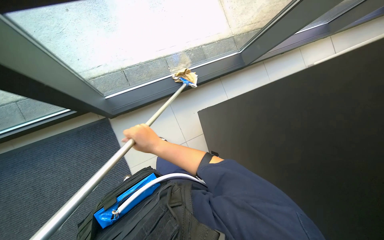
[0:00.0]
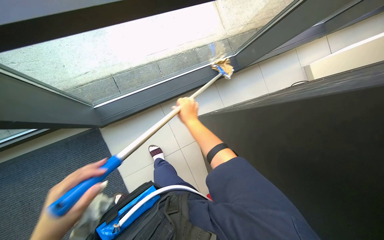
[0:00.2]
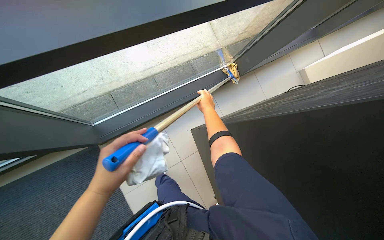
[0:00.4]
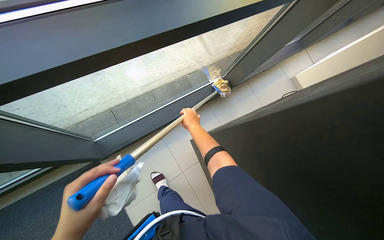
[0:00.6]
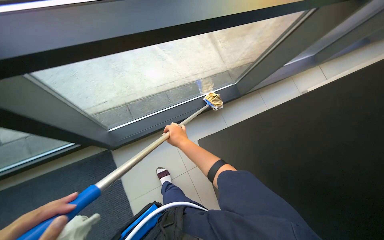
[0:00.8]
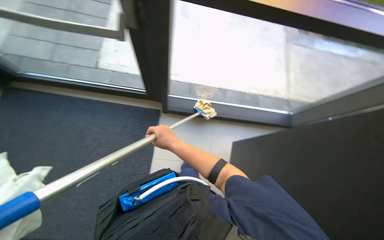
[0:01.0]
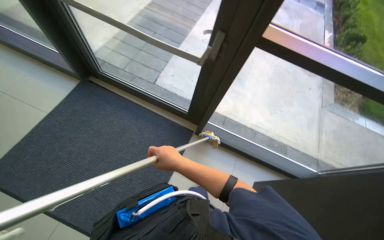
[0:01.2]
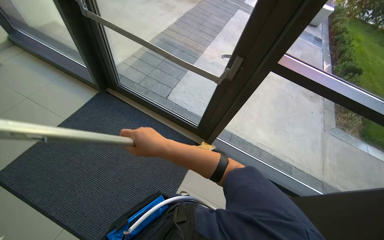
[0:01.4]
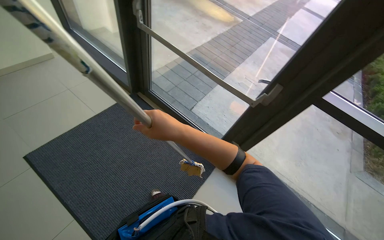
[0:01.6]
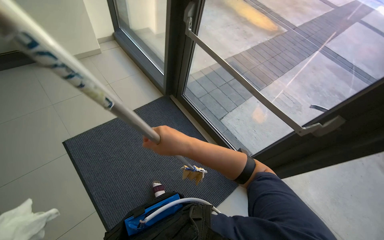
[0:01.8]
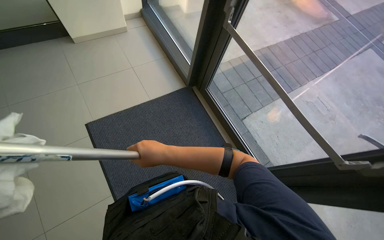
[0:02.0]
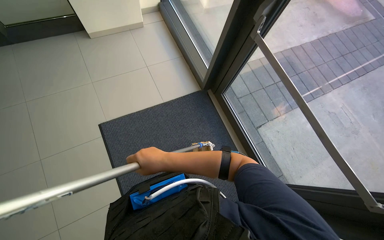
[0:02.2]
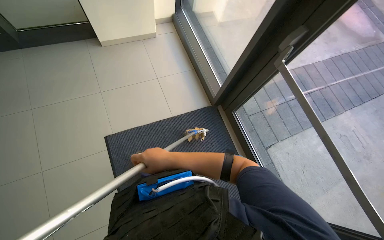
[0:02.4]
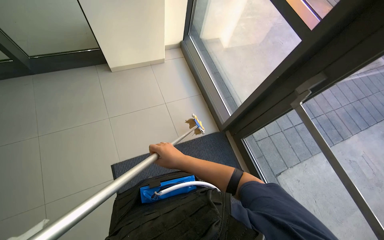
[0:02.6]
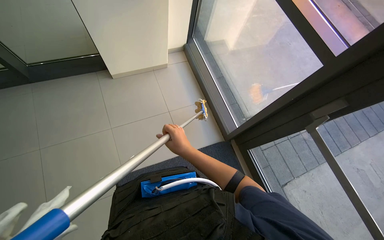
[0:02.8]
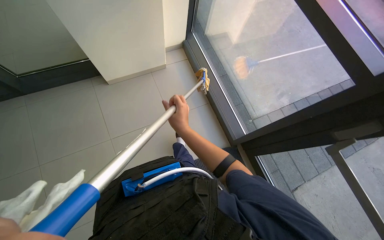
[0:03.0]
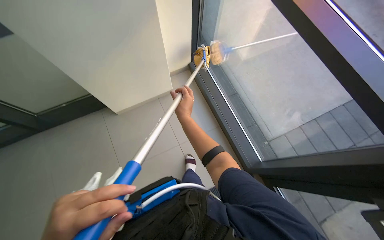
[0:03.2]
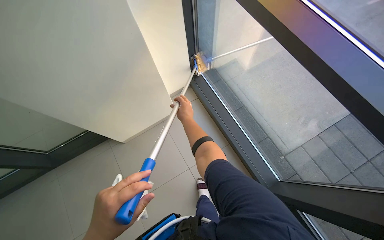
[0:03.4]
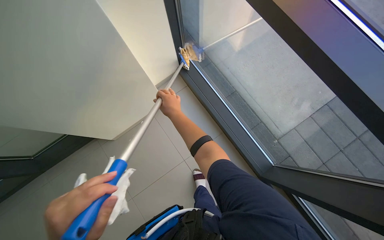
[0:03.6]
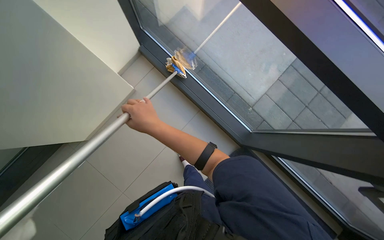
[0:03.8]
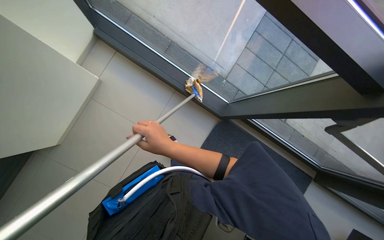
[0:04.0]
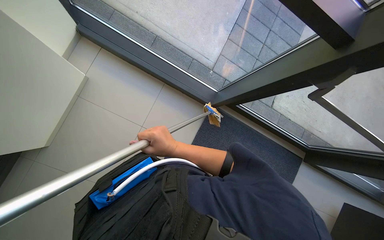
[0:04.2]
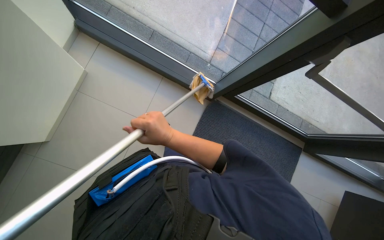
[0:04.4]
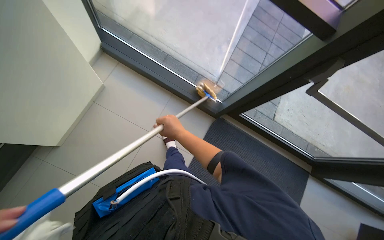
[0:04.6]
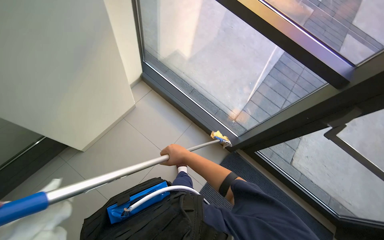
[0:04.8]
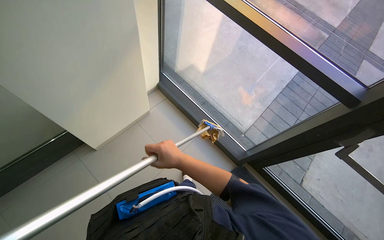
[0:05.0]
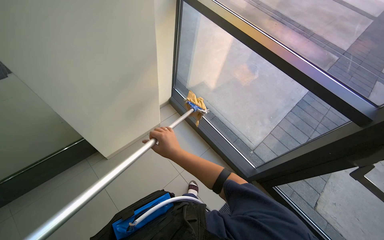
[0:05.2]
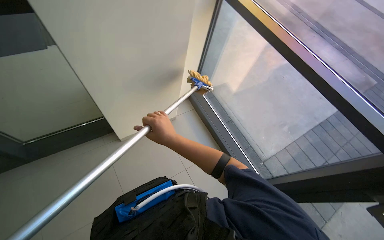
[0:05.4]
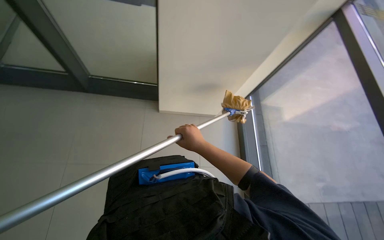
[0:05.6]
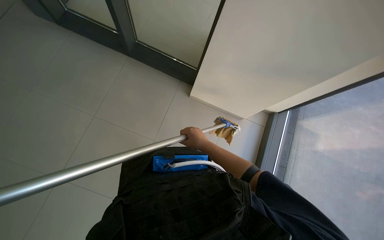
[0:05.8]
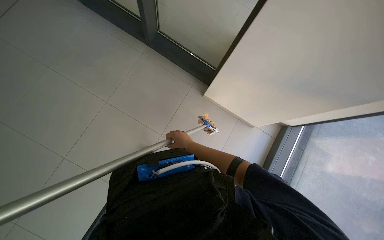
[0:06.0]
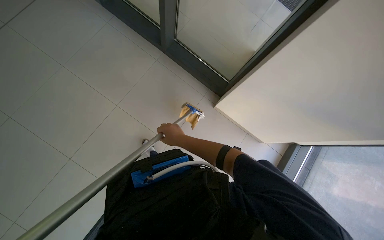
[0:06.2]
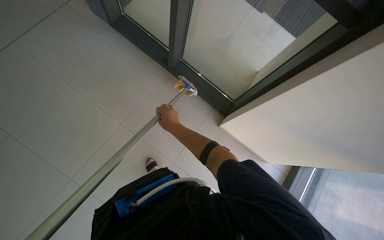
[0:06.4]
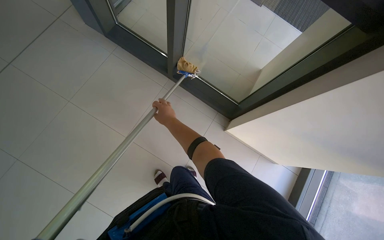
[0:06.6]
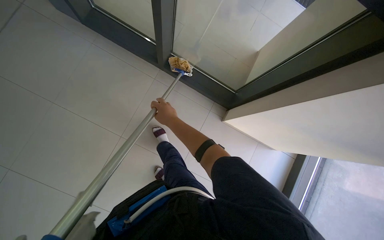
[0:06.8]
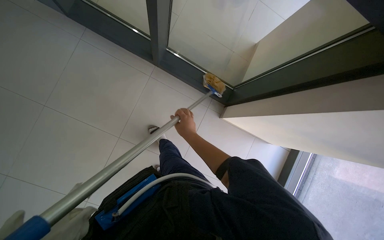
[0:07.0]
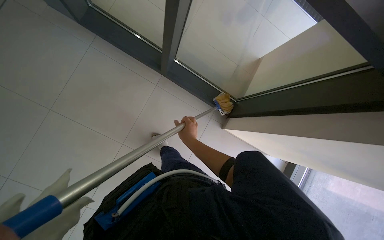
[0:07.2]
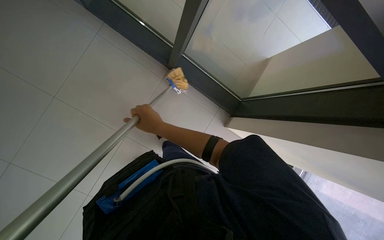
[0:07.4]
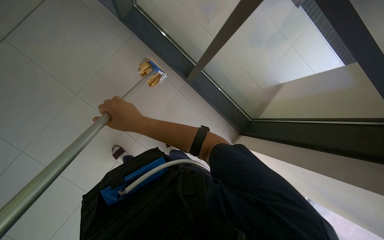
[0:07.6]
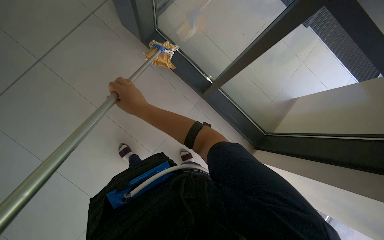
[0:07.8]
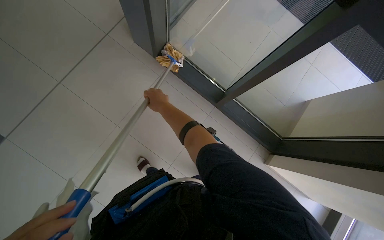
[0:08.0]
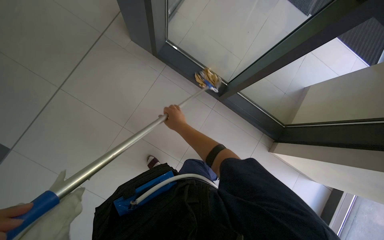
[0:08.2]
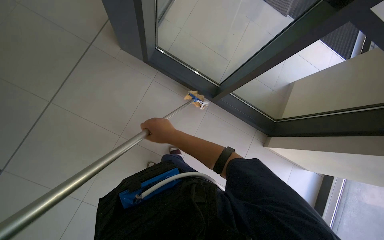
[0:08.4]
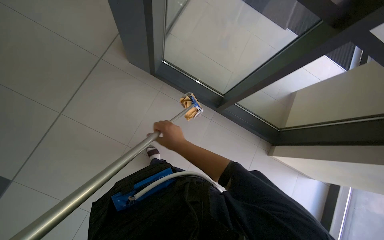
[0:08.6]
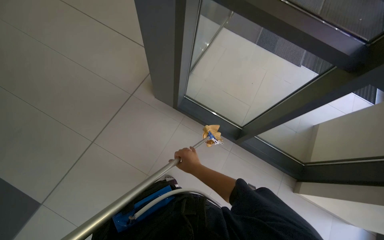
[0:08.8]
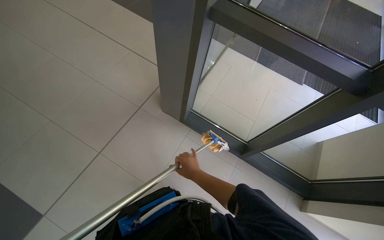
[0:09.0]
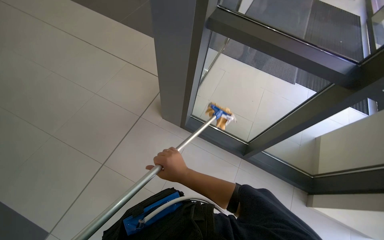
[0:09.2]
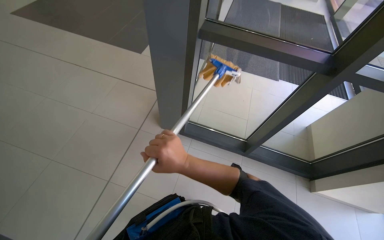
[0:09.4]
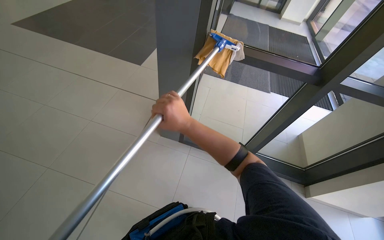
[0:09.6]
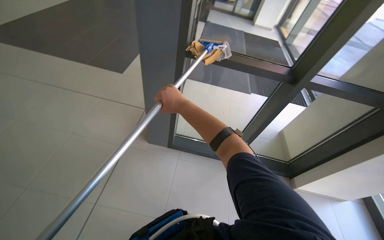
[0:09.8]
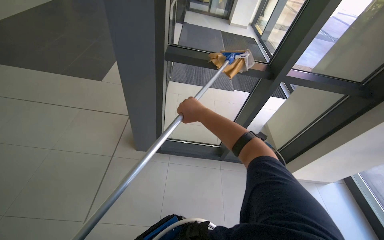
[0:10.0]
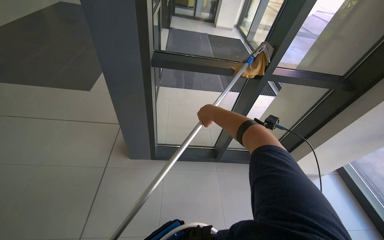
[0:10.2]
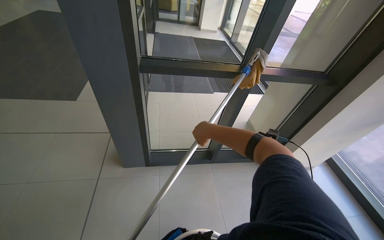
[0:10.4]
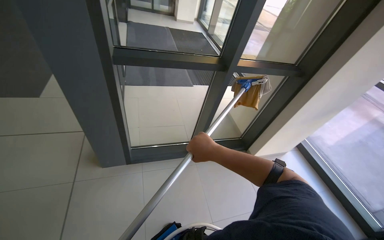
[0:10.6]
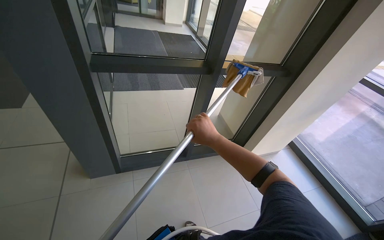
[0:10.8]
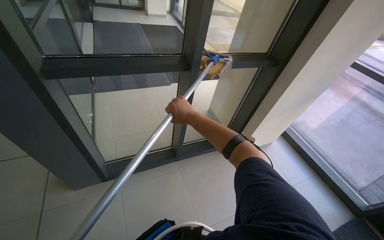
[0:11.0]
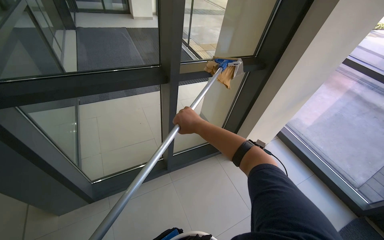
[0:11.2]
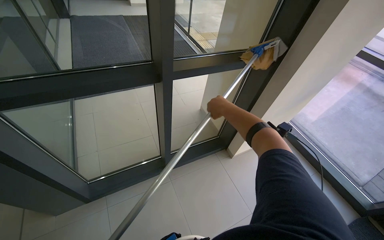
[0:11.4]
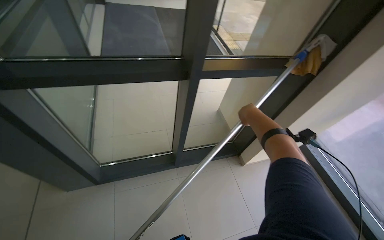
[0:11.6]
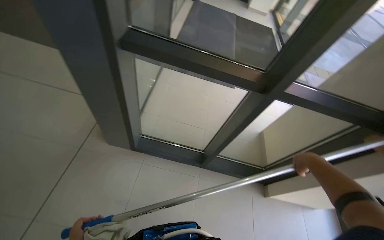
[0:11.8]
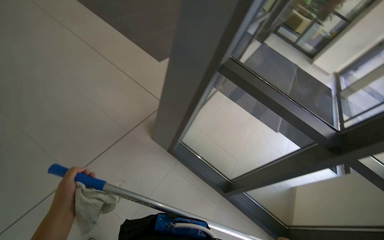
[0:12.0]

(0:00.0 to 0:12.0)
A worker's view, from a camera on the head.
Job: cleaning windows.
The whole recording: Cleaning windows with mop. The worker cleans the large windows using a mop with a cloth attached.
0:01.6 - 0:03.0: The wearer moves some 50 cm. The wearer looks approximately 35 degrees further to the left.
0:04.4 - 0:06.0: The head turns to the left by about 95 degrees. The wearer looks some 20 degrees further upward.
0:06.0 - 0:07.6: The right hand travels nearer to the camera, to the left and up the picture by some 35 cm.
0:07.6 - 0:09.0: The camera is aimed approximately 15 degrees further to the left. The wearer looks about 25 degrees further upward.
0:09.0 - 0:10.4: The head rotates roughly 35 degrees to the right. The wearer looks approximately 15 degrees further upward. The right hand is displaced up the picture and nearer to the camera by about 30 cm.
0:10.4 - 0:12.0: The wearer looks about 40 degrees further to the left.

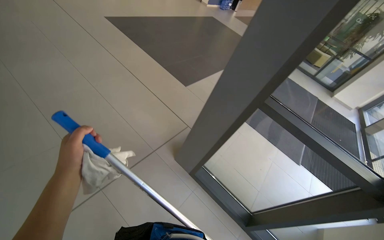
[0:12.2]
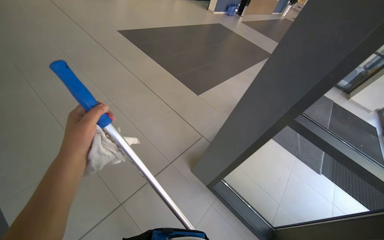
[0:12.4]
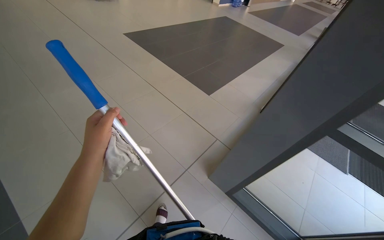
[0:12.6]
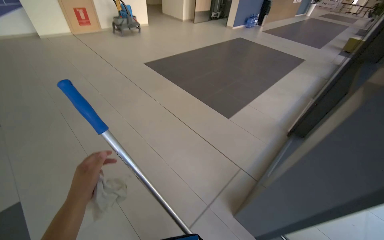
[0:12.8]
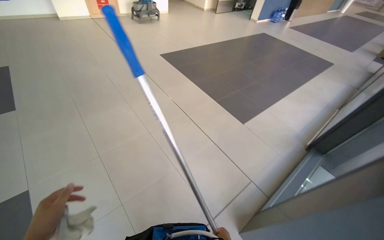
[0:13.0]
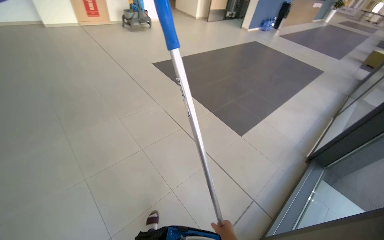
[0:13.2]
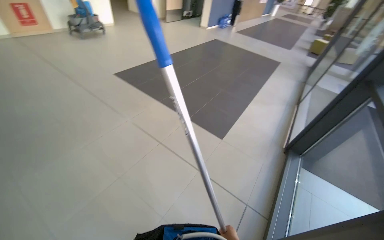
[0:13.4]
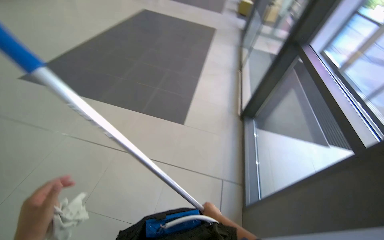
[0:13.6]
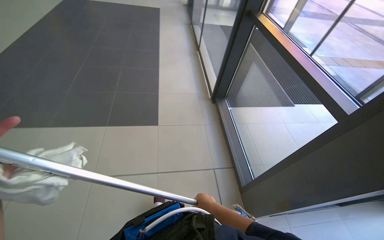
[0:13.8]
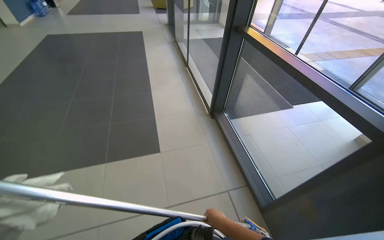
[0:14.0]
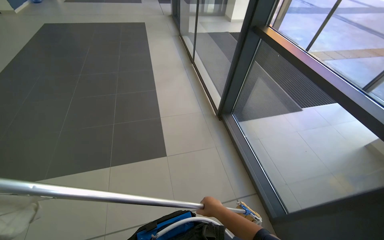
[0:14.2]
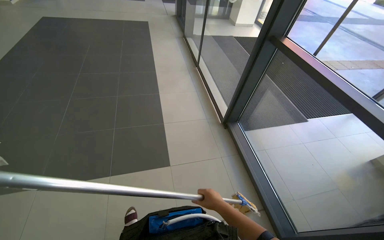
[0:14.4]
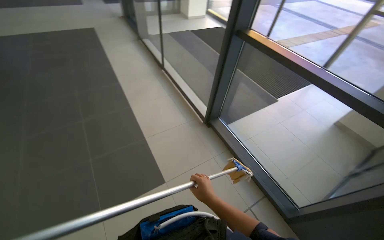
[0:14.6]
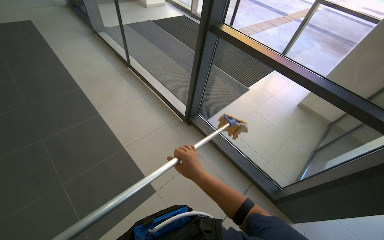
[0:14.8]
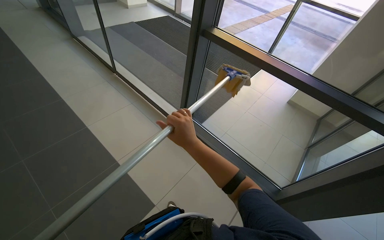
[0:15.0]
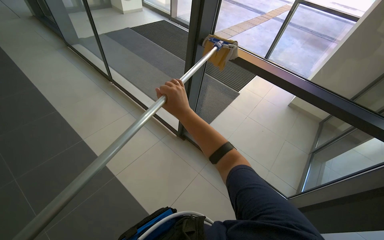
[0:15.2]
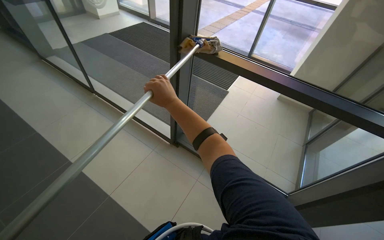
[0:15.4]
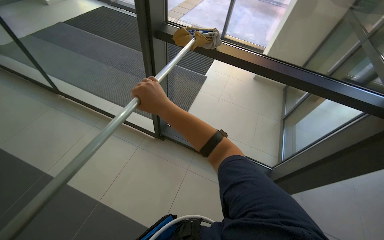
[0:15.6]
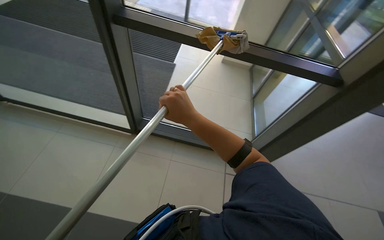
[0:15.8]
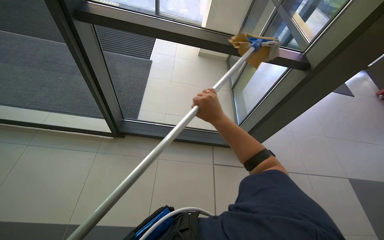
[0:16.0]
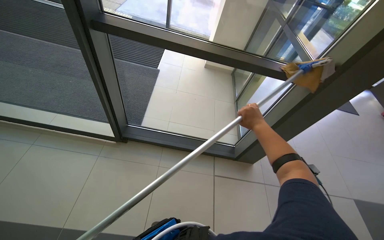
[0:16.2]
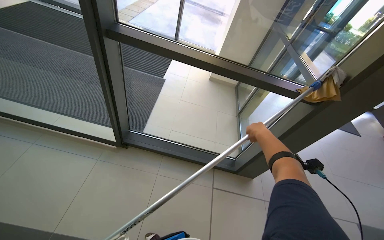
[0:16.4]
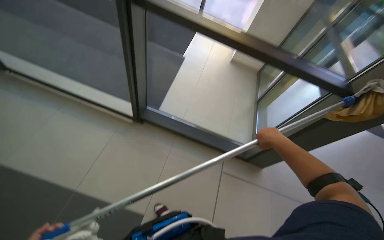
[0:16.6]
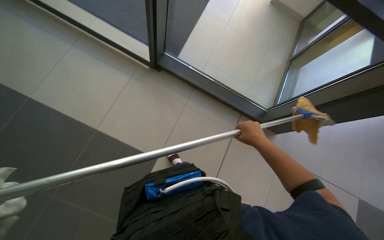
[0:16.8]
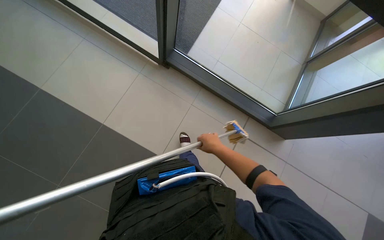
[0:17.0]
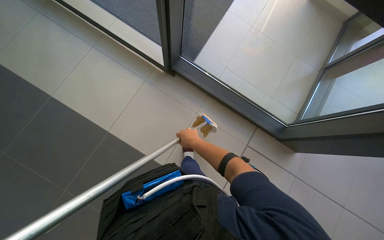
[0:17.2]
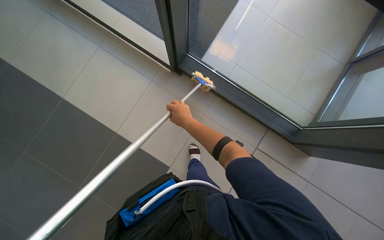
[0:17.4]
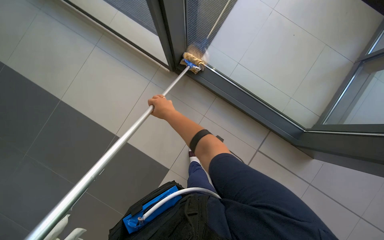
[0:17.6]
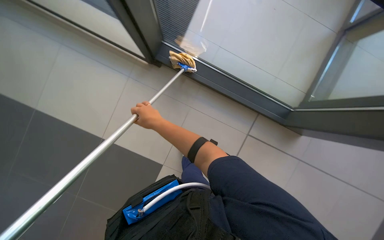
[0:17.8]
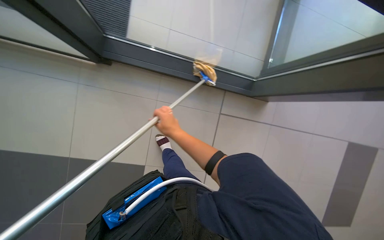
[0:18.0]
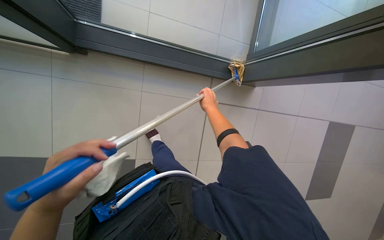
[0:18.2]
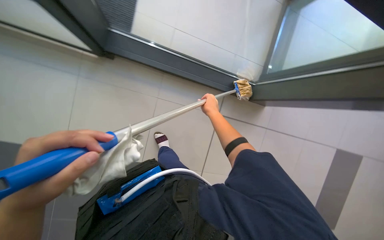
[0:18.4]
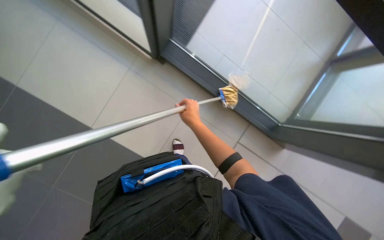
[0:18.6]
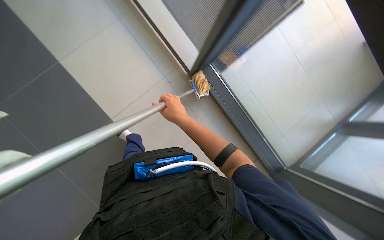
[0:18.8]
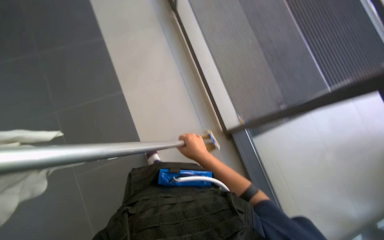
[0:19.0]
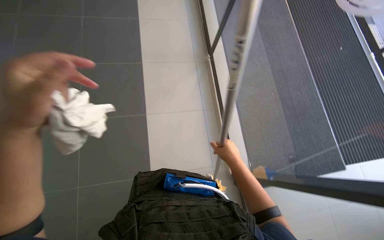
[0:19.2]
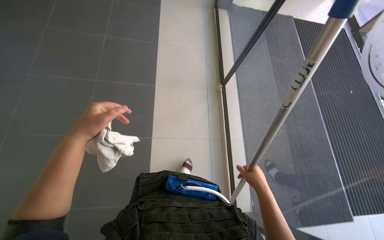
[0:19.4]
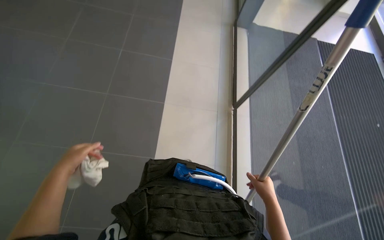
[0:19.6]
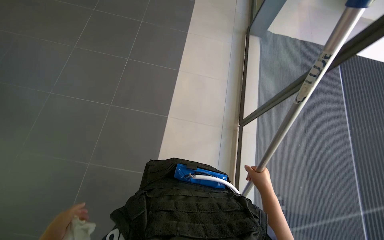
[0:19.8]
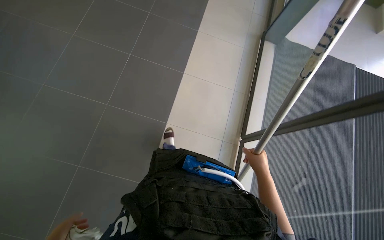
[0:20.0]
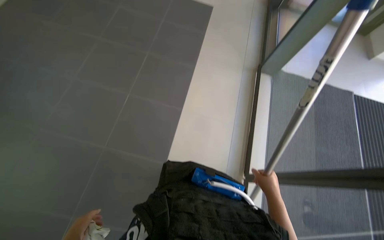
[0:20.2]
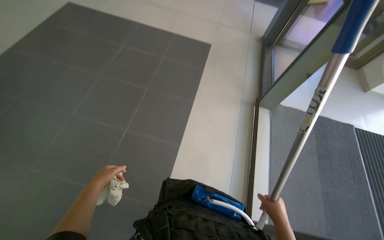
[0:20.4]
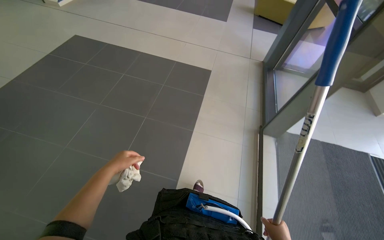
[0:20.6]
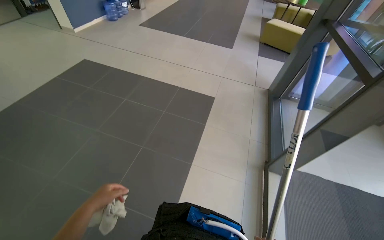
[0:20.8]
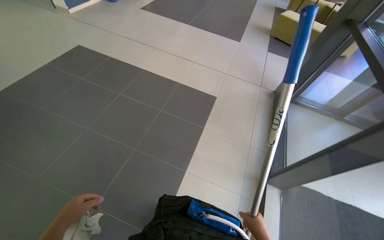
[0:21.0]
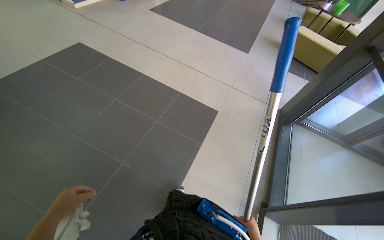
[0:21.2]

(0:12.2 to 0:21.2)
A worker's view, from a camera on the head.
Job: cleaning windows.
The whole recording: Cleaning windows with mop. The worker cleans the large windows using a mop with a cloth attached.
0:12.2 - 0:13.8: The head travels approximately 1 m. The head turns to the right by approximately 50 degrees.
0:13.8 - 0:15.2: The camera is carried about 60 cm. The head turns to the right by some 40 degrees.
0:15.2 - 0:16.6: The wearer looks roughly 25 degrees further to the right.
0:16.6 - 0:18.2: The view tips downward by about 30 degrees.
0:19.8 - 0:21.2: The camera travels some 1 m. The camera is aimed approximately 20 degrees further to the left. The wearer looks some 15 degrees further upward.
